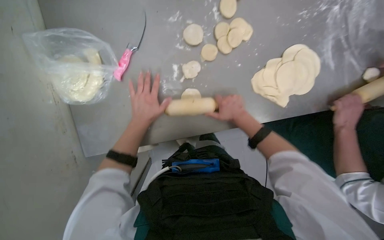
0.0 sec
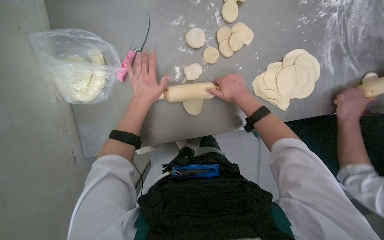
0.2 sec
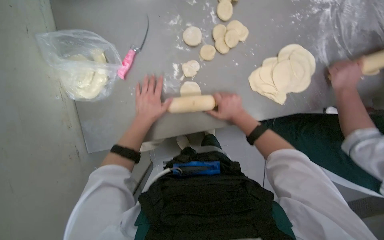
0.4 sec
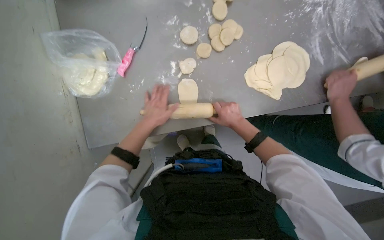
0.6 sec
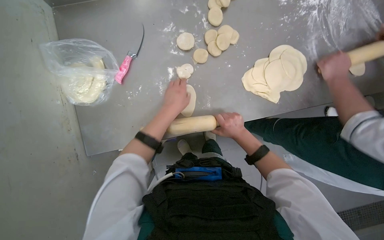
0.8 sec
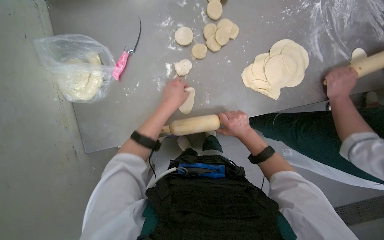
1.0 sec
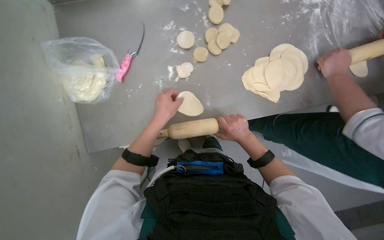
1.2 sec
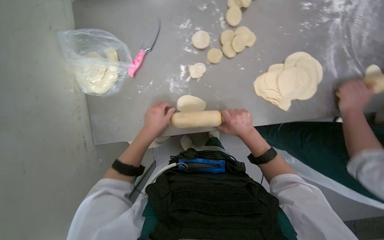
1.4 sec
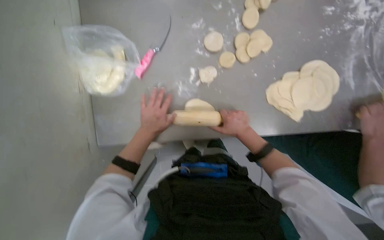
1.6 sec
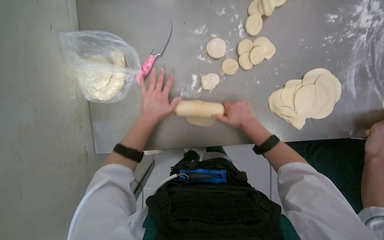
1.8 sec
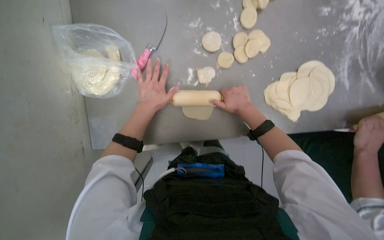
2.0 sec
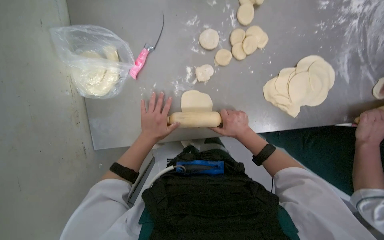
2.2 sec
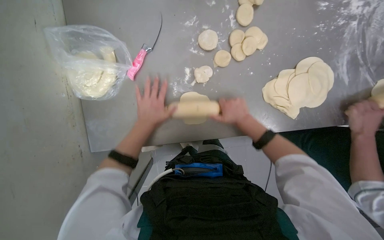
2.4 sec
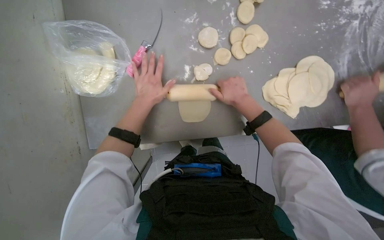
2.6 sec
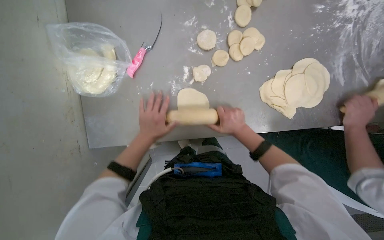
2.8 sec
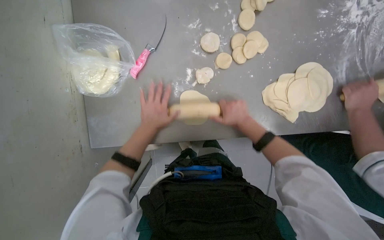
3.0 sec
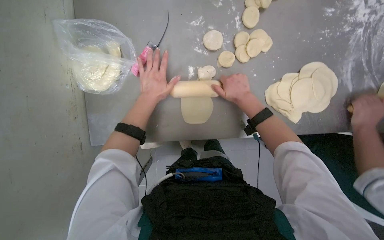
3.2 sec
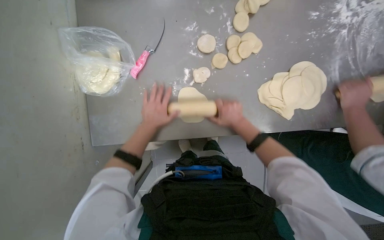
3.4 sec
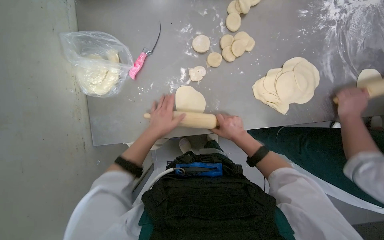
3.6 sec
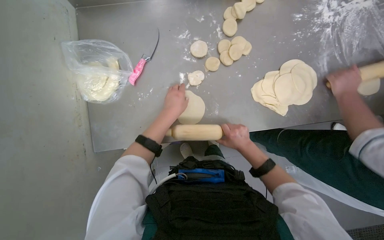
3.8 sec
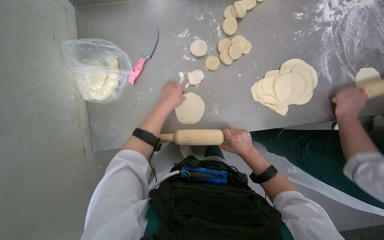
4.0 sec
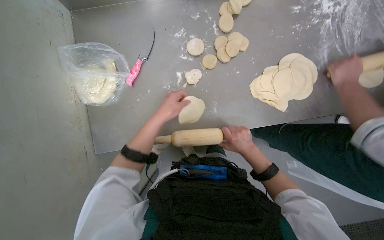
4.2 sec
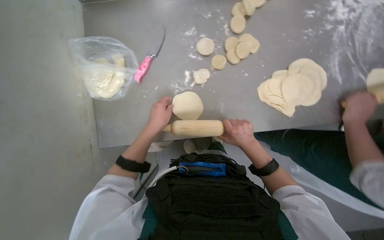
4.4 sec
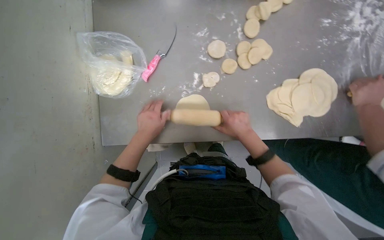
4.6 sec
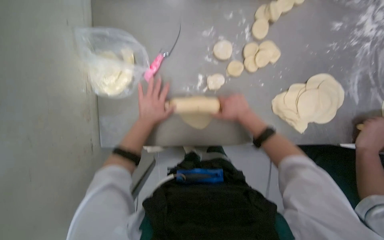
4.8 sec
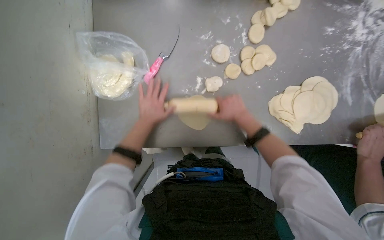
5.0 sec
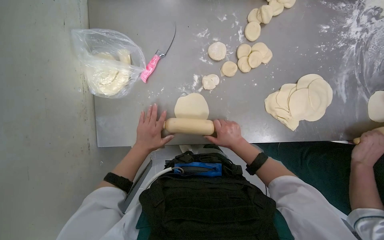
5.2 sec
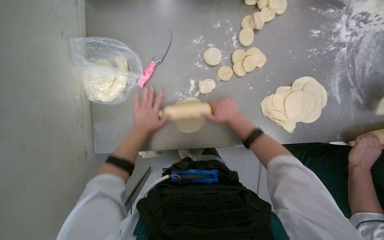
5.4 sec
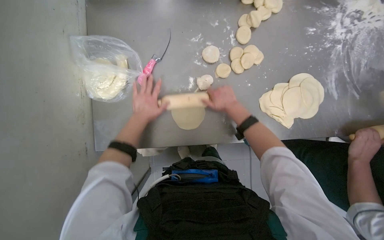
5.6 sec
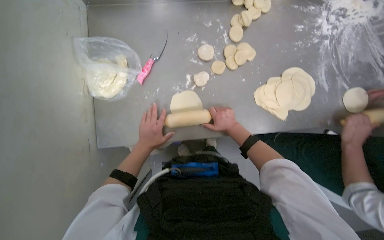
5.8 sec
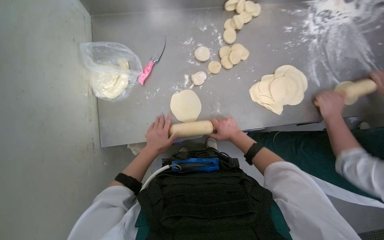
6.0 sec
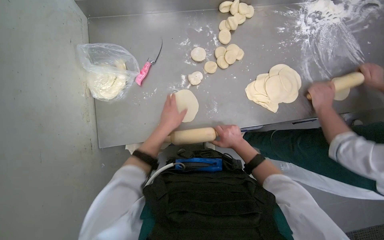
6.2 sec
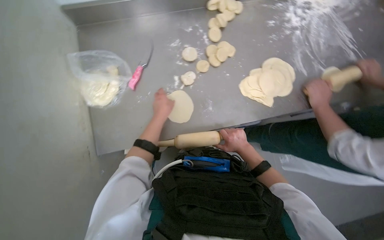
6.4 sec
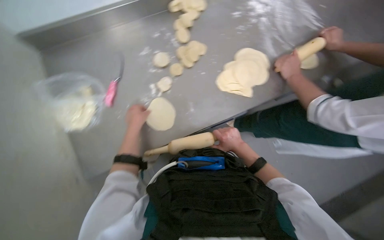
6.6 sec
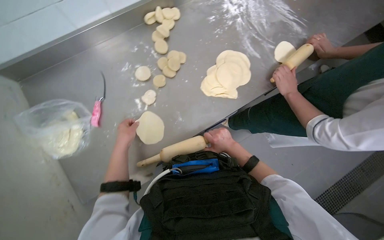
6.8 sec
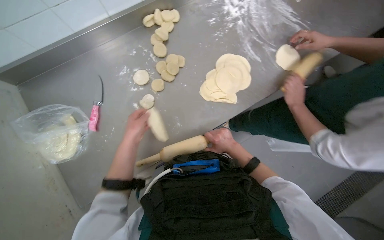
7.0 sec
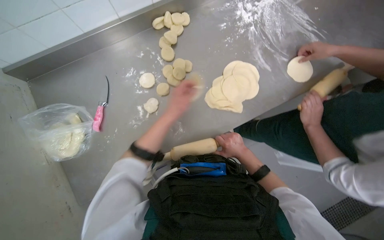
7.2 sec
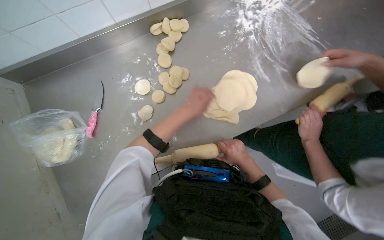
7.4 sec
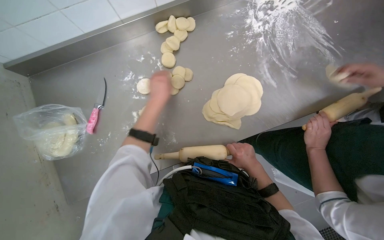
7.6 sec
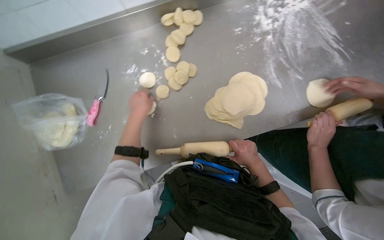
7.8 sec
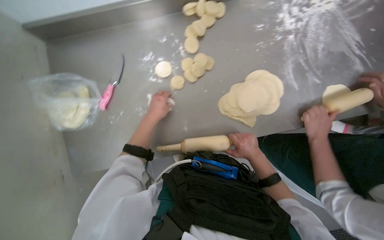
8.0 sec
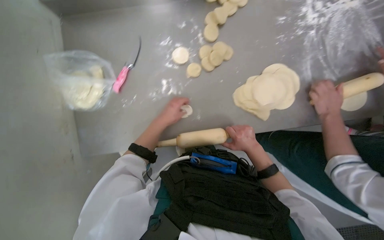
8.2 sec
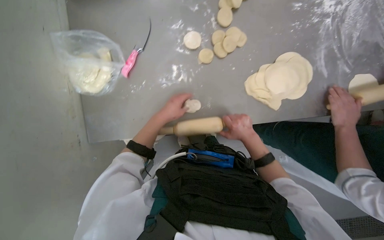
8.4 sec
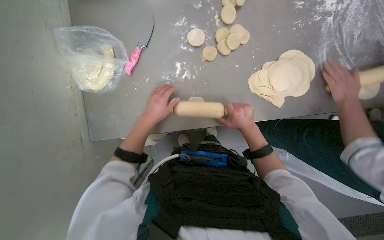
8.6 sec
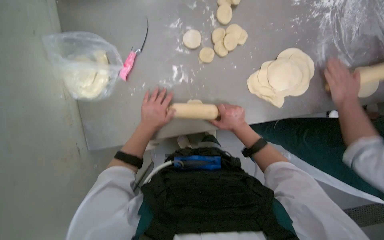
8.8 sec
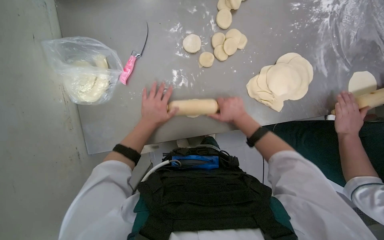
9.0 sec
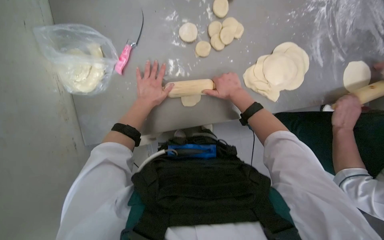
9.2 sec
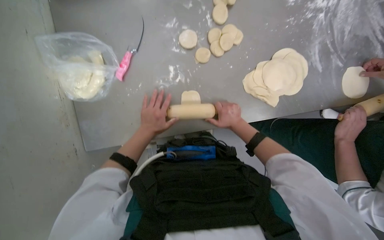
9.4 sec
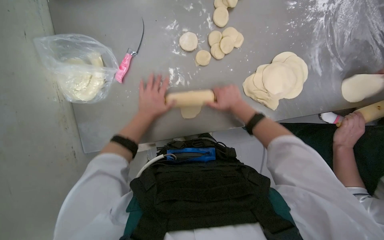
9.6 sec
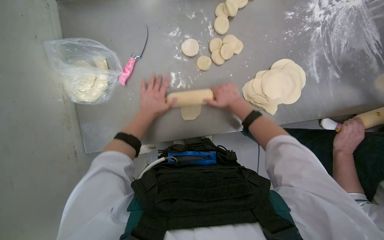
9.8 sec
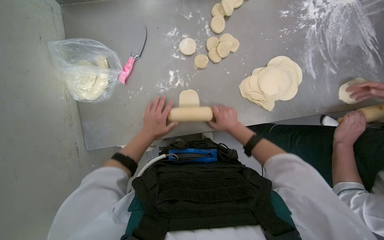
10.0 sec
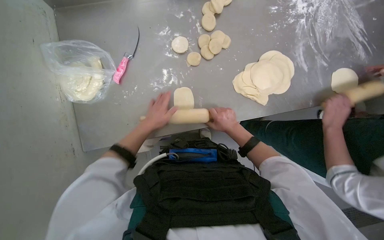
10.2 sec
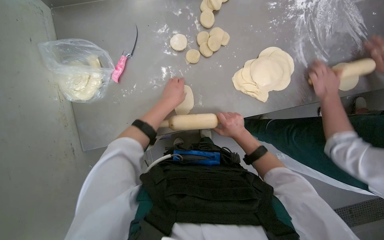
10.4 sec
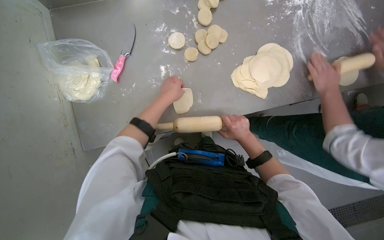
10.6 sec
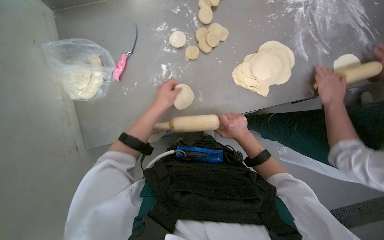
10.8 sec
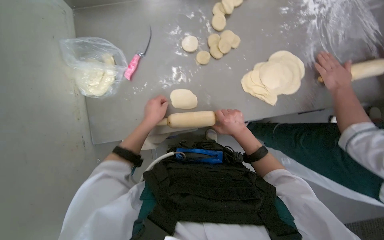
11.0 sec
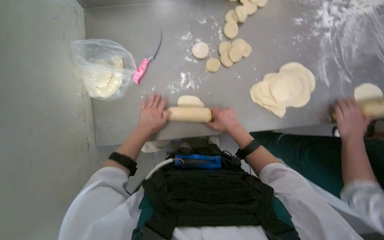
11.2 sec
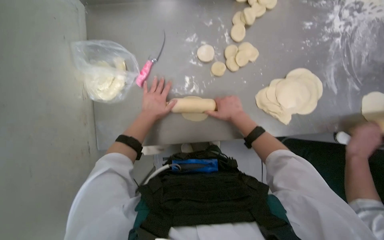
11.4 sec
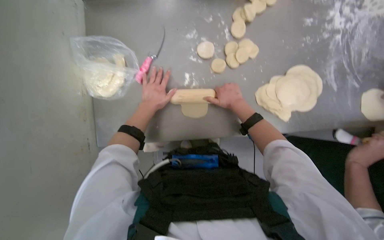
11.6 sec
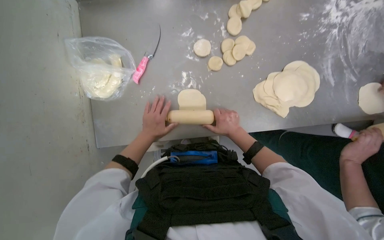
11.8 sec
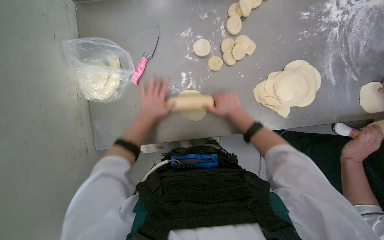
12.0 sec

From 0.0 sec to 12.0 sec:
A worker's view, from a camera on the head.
Job: preparing food.
The whole recording: Rolling dough pieces with rolling pin. The worker rolls small pieces of dough into flat circles using a rolling pin on a metal counter.
From 1.6 sec to 3.0 sec: The right hand swings up and down the picture, roughly 10 cm each way, with 3 reversals. The left hand moves up and down the picture over roughly 10 cm, changing direction 3 times.
From 3.0 sec to 4.4 sec: The right hand moves down the picture, approximately 10 cm. The left hand moves up and down the picture over roughly 10 cm, changing direction 3 times.
From 4.4 sec to 6.0 sec: The right hand heads farther from the camera, covering approximately 10 cm, while the left hand travels down the picture by about 10 cm.
From 6.0 sec to 7.6 sec: The left hand shifts about 40 cm up the picture, and moves some 20 cm to the right and comes back.
From 7.6 sec to 9.0 sec: The left hand moves down the picture and farther from the camera, approximately 20 cm. The right hand is displaced to the left and up the picture by roughly 20 cm.
From 9.0 sec to 10.4 sec: The right hand goes up and down the picture, some 15 cm each way, reversing 3 times. The left hand goes some 10 cm to the right.
From 10.4 sec to 12.0 sec: The right hand travels up the picture by about 15 cm; the left hand goes up and down the picture, about 15 cm each way, reversing 2 times.

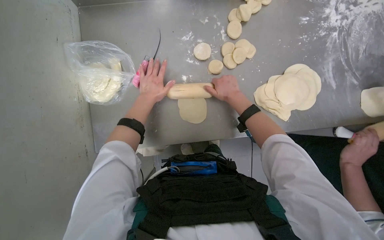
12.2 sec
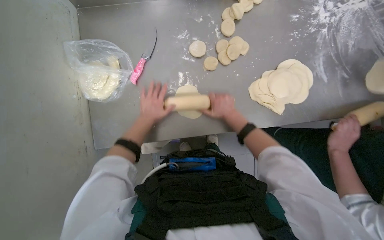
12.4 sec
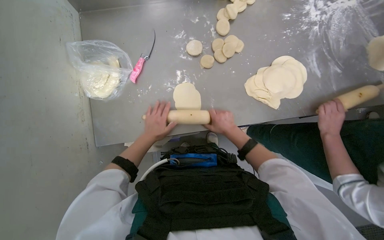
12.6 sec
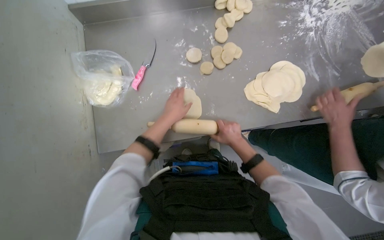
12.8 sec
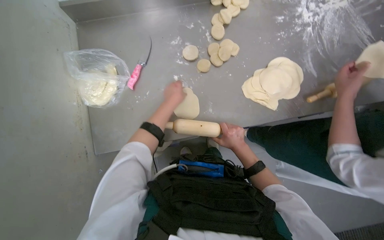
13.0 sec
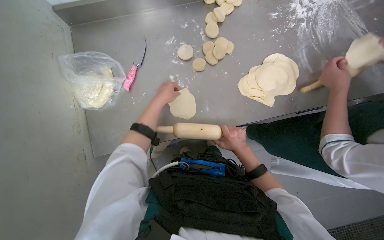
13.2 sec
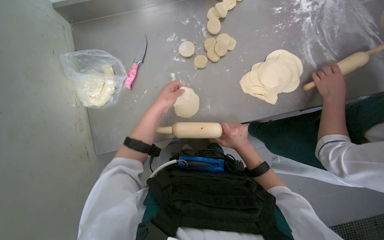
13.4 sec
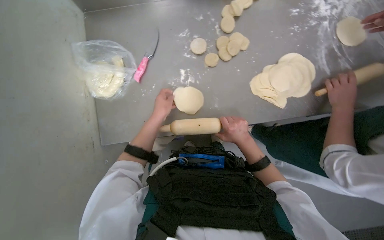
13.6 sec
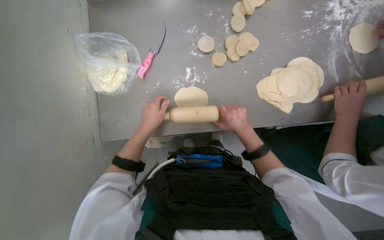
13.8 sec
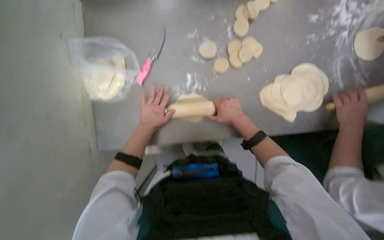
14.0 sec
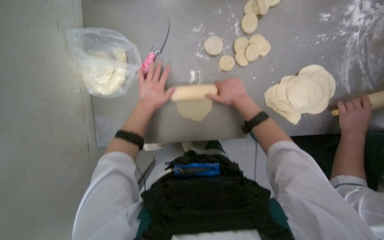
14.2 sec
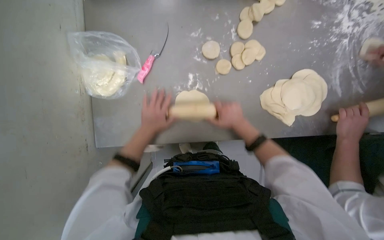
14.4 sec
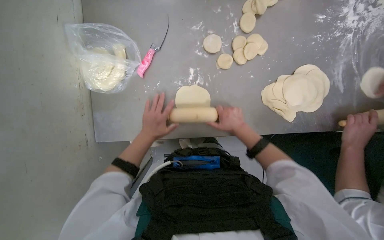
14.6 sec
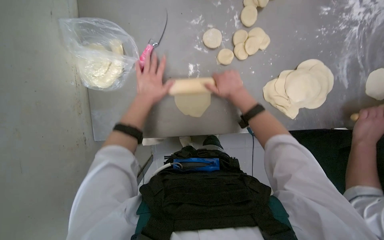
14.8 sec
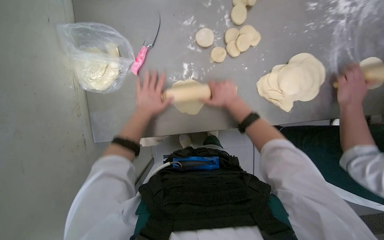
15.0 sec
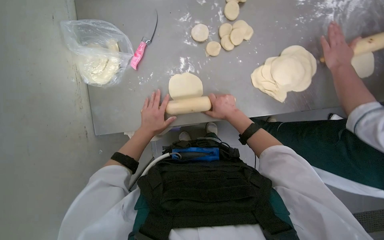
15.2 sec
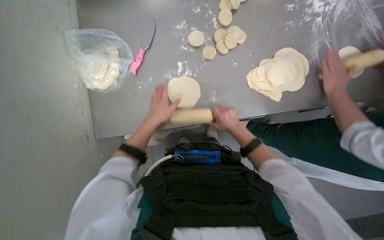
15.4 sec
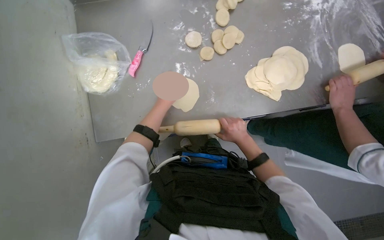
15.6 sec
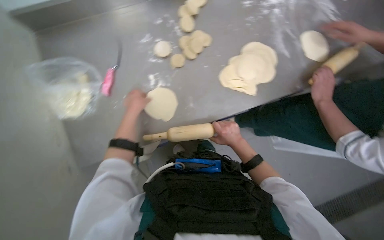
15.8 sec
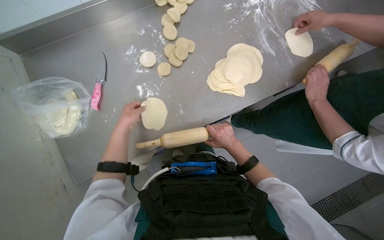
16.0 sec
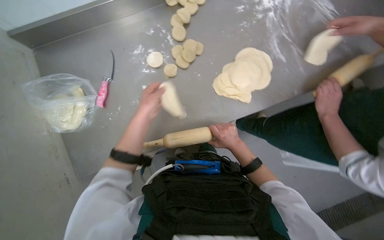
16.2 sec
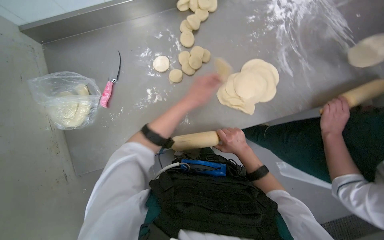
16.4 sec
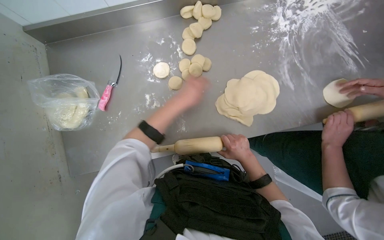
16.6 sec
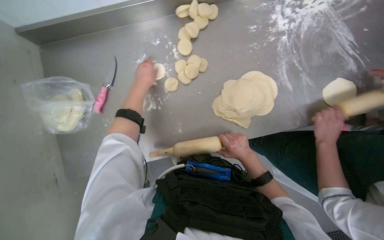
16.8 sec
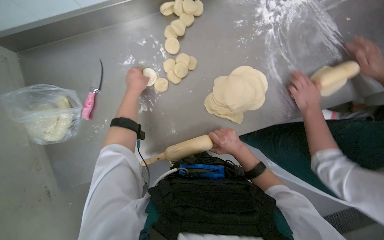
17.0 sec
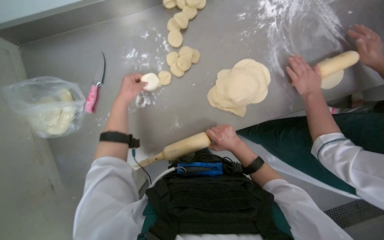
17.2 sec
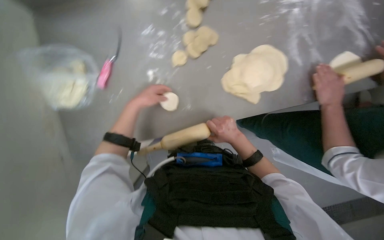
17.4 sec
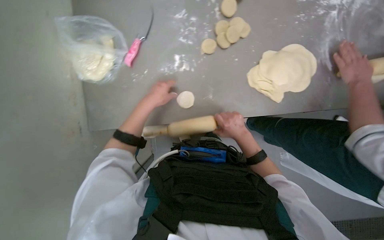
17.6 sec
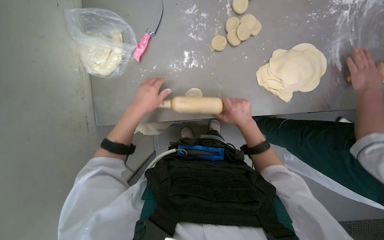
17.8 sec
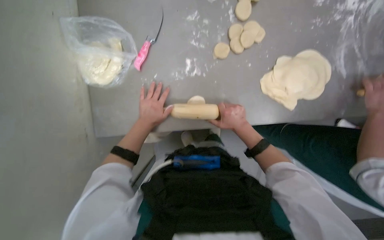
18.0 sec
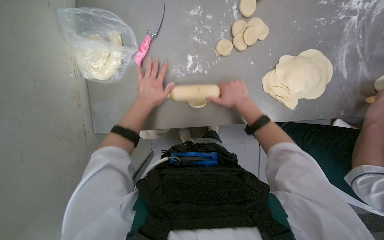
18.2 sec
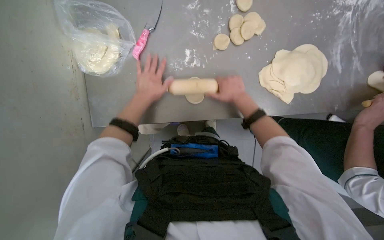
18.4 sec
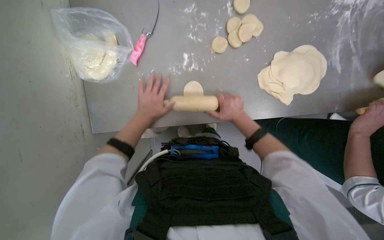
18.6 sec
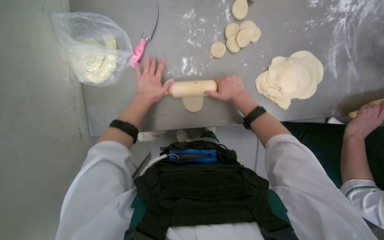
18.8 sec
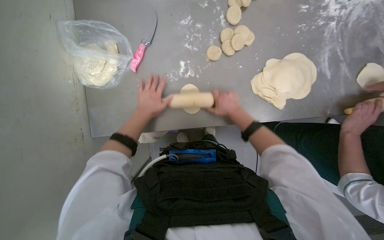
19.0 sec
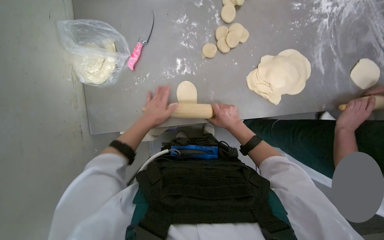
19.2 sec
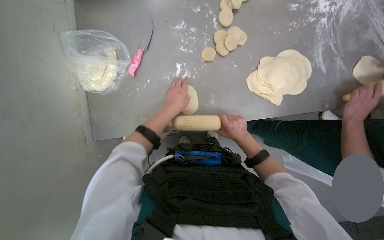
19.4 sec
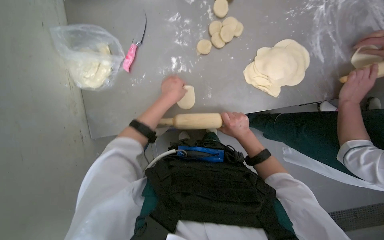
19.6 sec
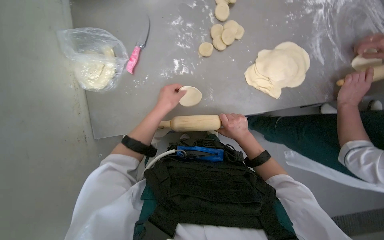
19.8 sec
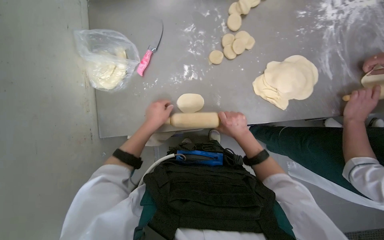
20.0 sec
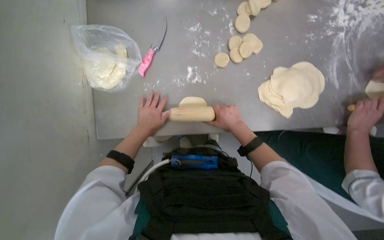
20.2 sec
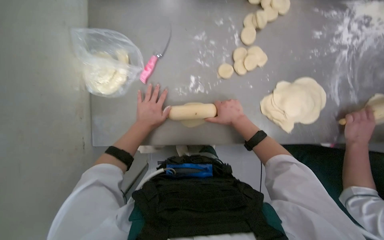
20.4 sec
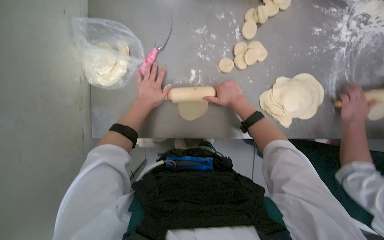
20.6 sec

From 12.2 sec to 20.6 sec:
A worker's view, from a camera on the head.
Job: preparing food.
The whole recording: Rolling dough pieces with rolling pin. The worker rolls small pieces of dough into flat circles using a rolling pin on a metal counter.
From 12.2 sec to 13.6 sec: The right hand travels down the picture by approximately 20 cm. The left hand shifts roughly 10 cm down the picture.
From 13.6 sec to 15.0 sec: The left hand shifts about 10 cm to the left; the right hand swings up and down the picture, some 15 cm each way, with 2 reversals.
From 15.0 sec to 16.4 sec: The left hand moves to the right, about 30 cm. The right hand shifts about 15 cm down the picture.
From 16.4 sec to 17.8 sec: The left hand heads to the left, covering some 25 cm.
From 17.8 sec to 19.2 sec: The left hand heads farther from the camera, covering roughly 10 cm; the right hand moves up and down the picture over approximately 10 cm, changing direction 3 times.
From 19.2 sec to 20.6 sec: The right hand heads up the picture, covering approximately 15 cm; the left hand travels up the picture by about 10 cm.
